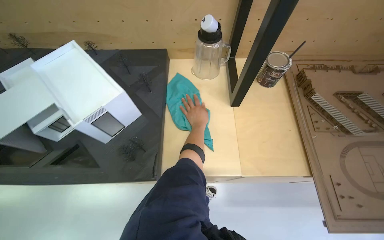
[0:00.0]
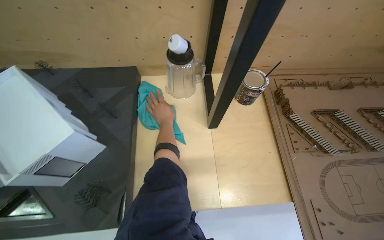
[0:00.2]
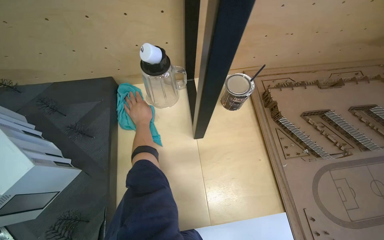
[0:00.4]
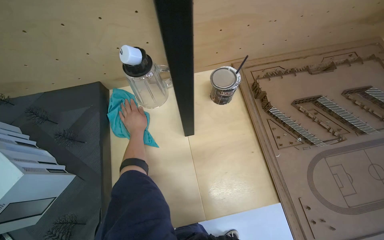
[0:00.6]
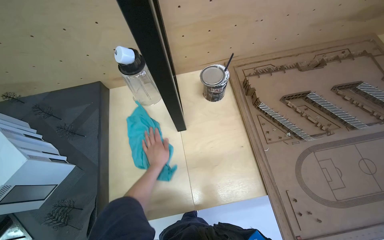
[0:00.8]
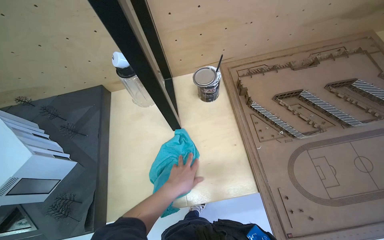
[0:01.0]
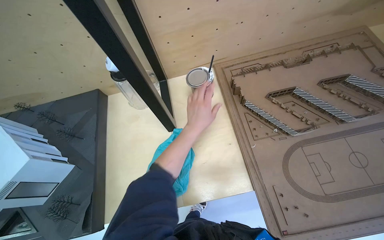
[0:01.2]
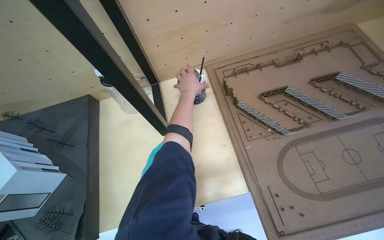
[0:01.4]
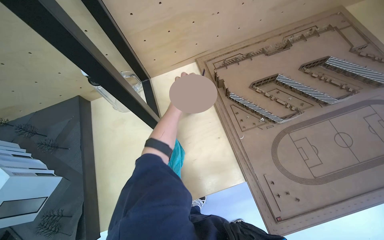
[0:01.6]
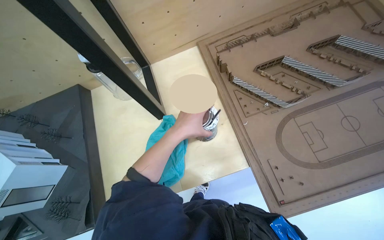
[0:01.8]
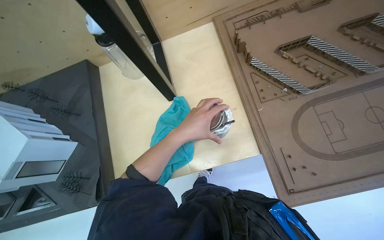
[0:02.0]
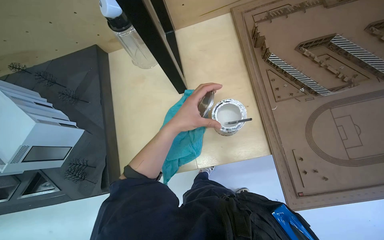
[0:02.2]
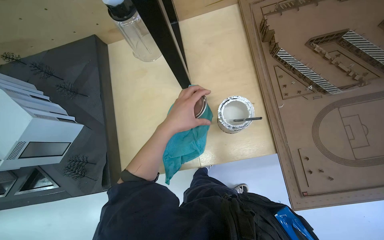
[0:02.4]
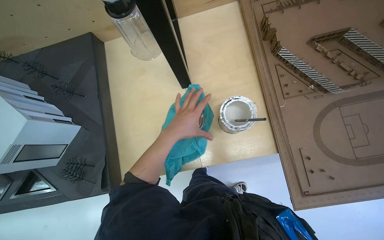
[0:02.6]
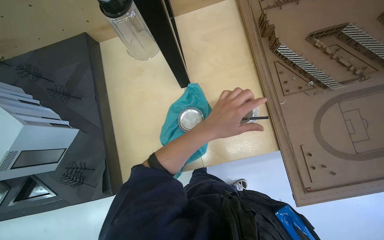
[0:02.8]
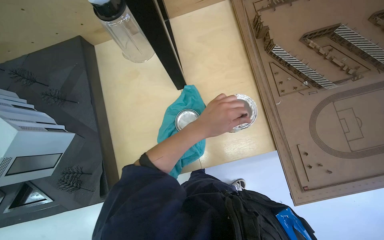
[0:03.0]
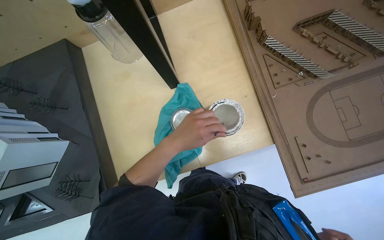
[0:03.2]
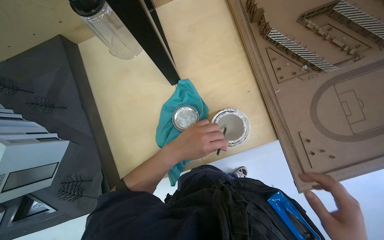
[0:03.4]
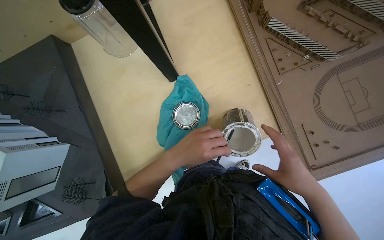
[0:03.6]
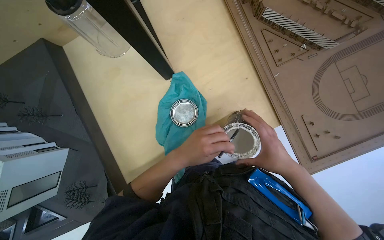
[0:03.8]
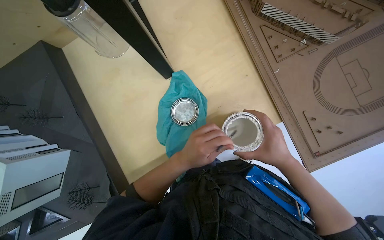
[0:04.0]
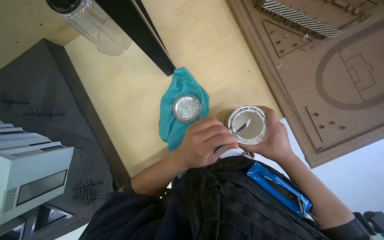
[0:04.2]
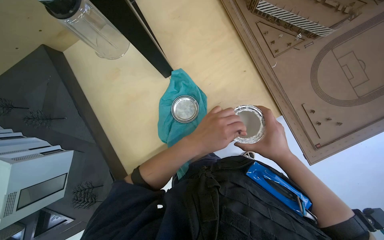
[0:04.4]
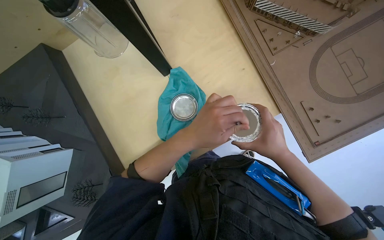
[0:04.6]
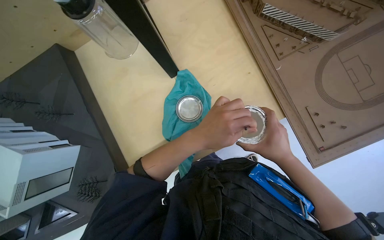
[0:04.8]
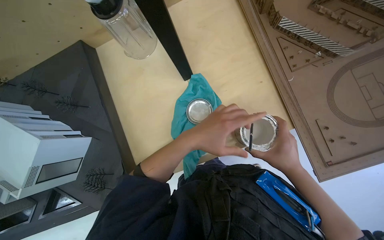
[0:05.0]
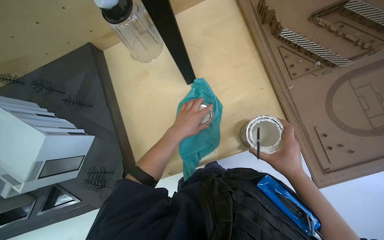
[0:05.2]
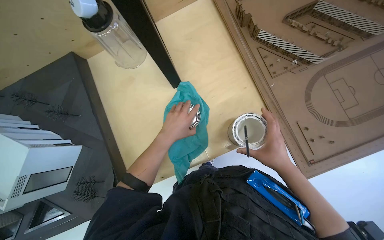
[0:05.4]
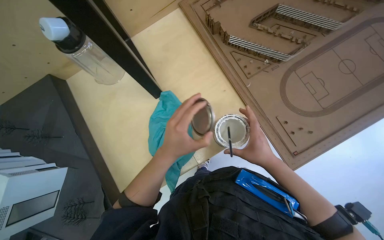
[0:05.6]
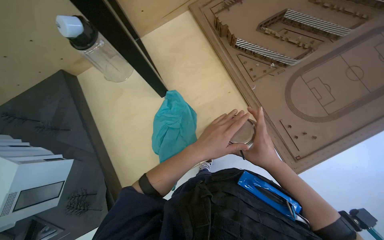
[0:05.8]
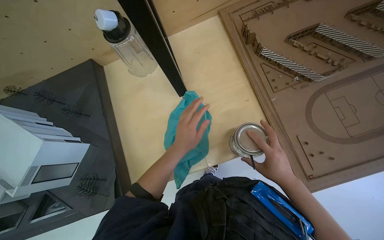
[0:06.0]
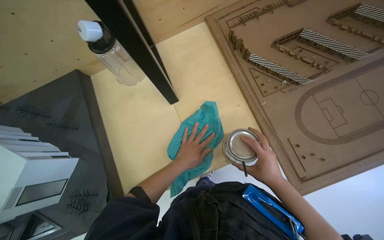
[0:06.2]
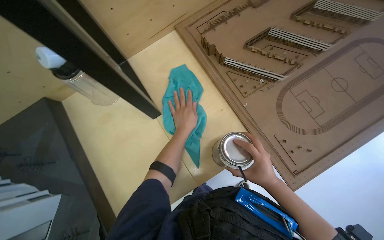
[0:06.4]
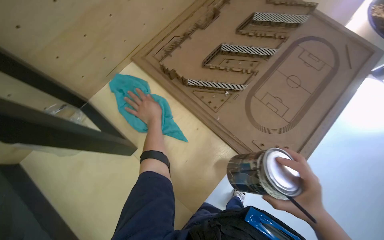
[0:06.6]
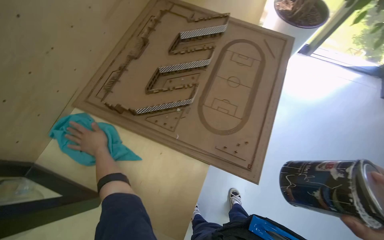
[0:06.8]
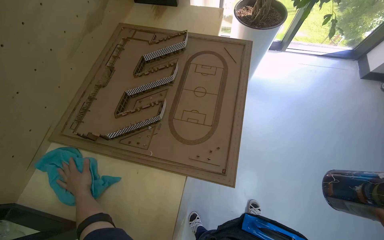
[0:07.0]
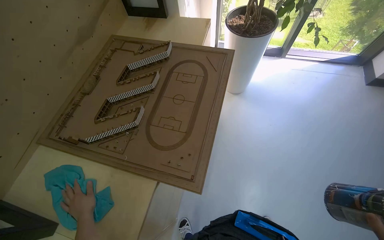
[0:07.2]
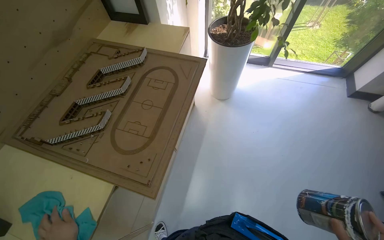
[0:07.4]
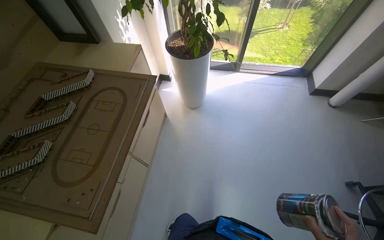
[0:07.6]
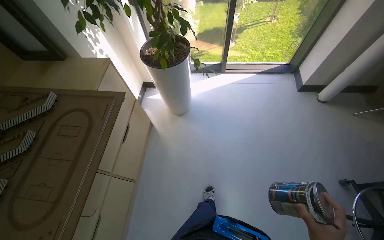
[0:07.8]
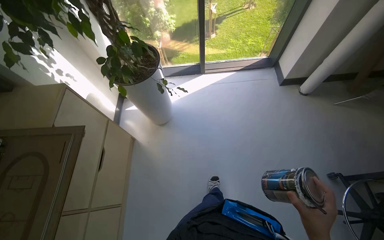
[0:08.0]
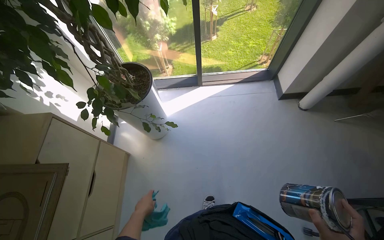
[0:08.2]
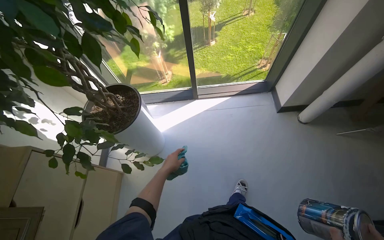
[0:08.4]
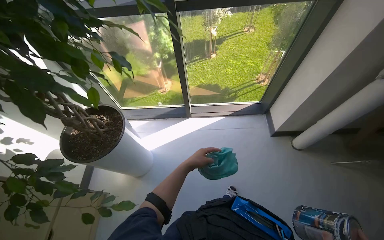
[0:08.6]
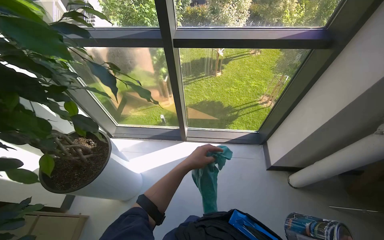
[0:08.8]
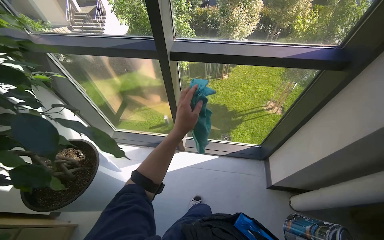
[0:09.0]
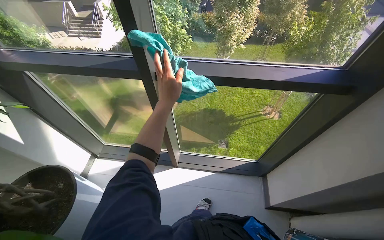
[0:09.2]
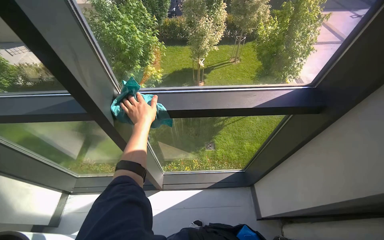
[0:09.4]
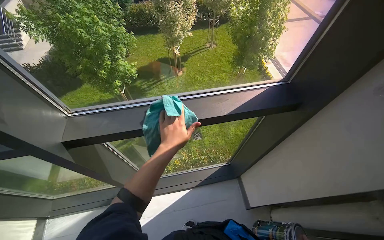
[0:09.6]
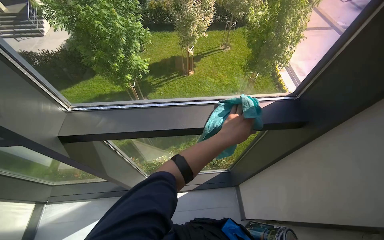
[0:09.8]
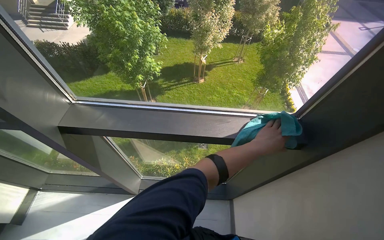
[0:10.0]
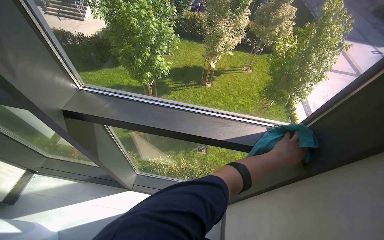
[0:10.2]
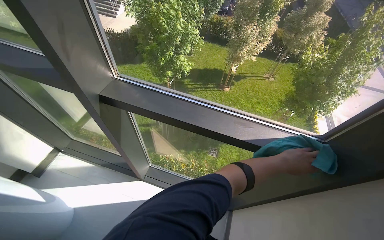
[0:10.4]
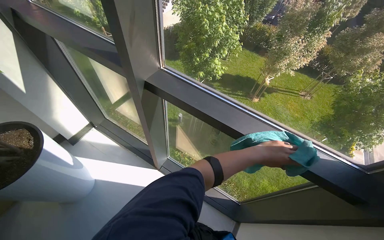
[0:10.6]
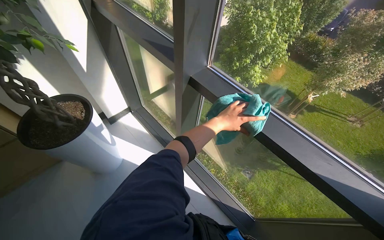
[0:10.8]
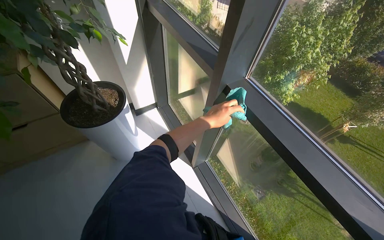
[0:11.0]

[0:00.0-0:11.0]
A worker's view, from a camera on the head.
Job: wiping surfaces.
The whole recording: Wiping wooden display surface. The worker wipes a wooden display surface with a blue cloth.
0.0 to 1.6 s: The left hand heads nearer to the camera, covering approximately 10 cm, and moves about 5 cm down the picture and comes back.
1.6 to 3.2 s: The view tilts some 15 degrees downward. The left hand is displaced down the picture by about 20 cm.
4.8 to 6.2 s: The wearer looks about 10 degrees further upward. The left hand goes nearer and farther, approximately 20 cm each way, reversing 2 times.
6.2 to 7.8 s: The wearer moves approximately 80 cm. The wearer's head swings some 60 degrees to the right. The view tilts roughly 20 degrees upward.
7.8 to 9.4 s: The camera travels some 1.5 m.
9.4 to 11.0 s: The head rotates some 60 degrees to the left.

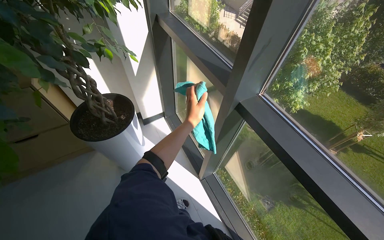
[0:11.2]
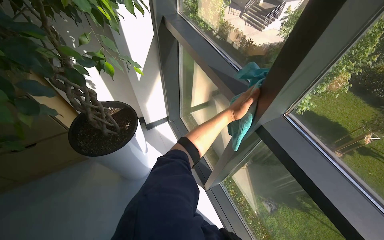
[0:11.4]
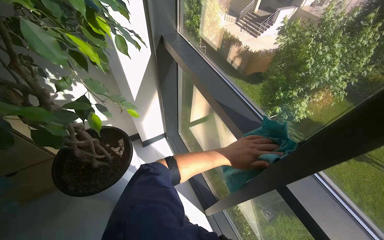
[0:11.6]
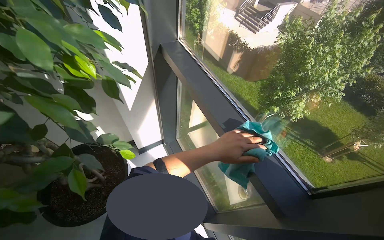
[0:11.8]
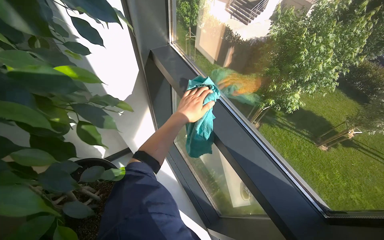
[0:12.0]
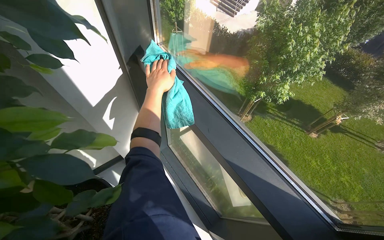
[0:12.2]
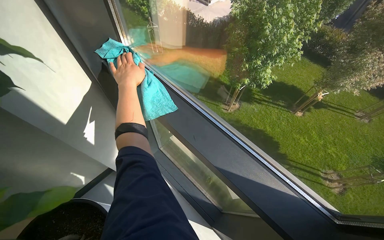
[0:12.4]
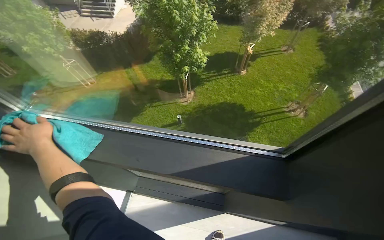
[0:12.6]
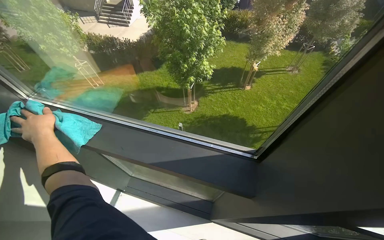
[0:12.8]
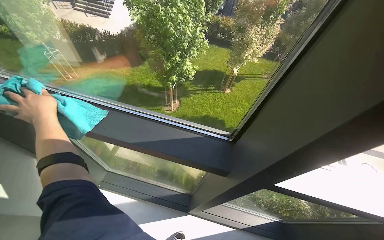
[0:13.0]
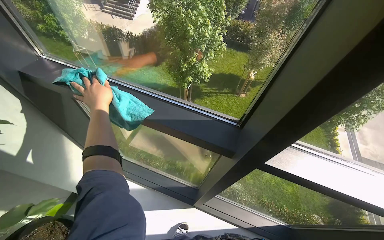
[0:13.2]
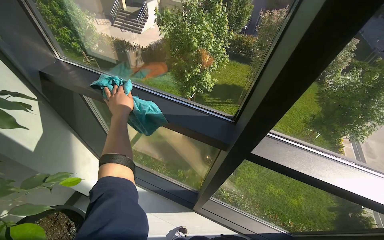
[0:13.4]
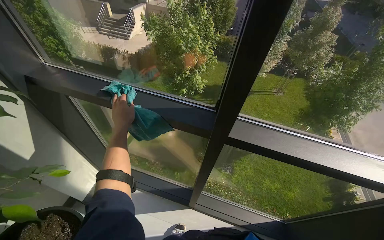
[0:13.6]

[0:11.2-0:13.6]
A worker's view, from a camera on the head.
Job: wiping surfaces.
The whole recording: Wiping wooden display surface. The worker wipes a wooden display surface with a blue cloth.
11.2 to 12.4 s: The head travels some 70 cm.
12.4 to 13.6 s: The wearer looks some 25 degrees further to the right.

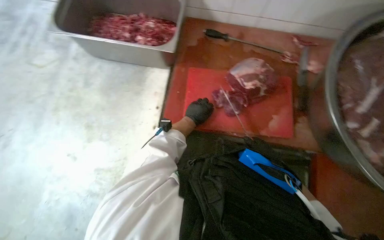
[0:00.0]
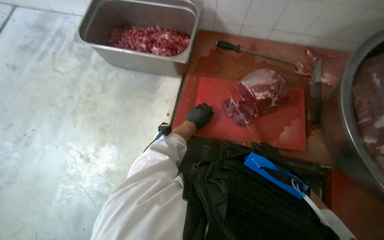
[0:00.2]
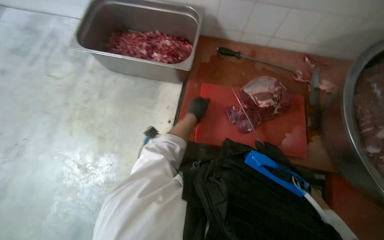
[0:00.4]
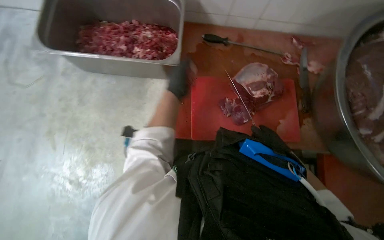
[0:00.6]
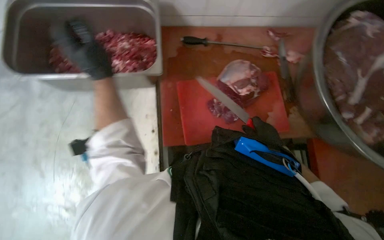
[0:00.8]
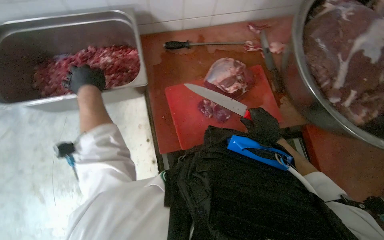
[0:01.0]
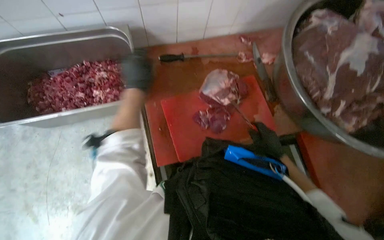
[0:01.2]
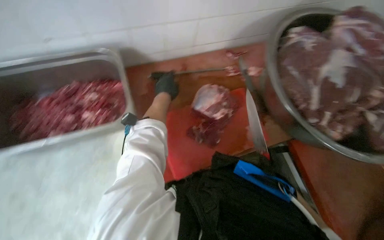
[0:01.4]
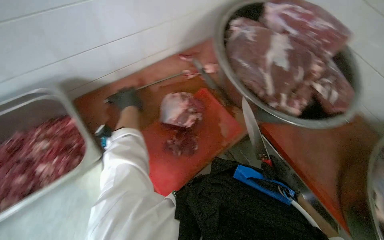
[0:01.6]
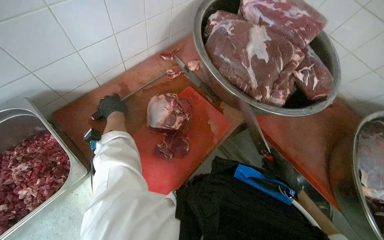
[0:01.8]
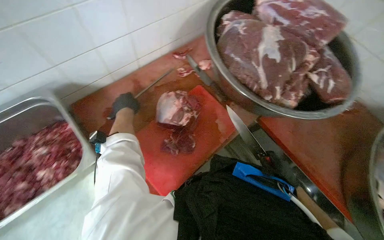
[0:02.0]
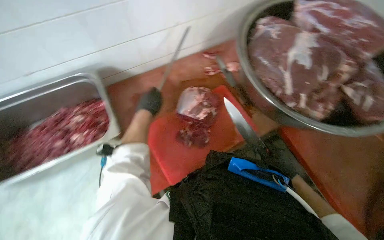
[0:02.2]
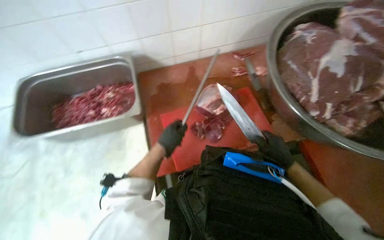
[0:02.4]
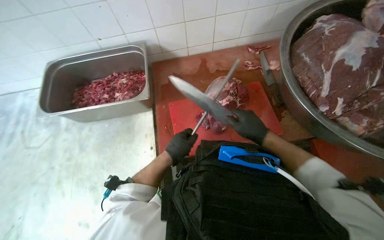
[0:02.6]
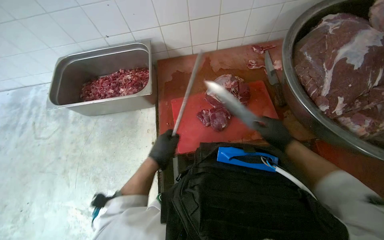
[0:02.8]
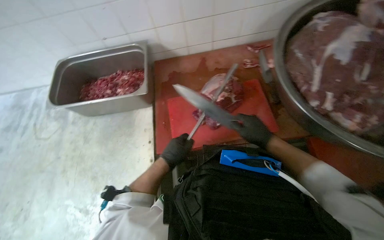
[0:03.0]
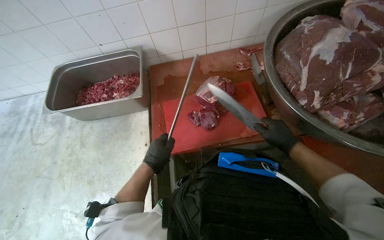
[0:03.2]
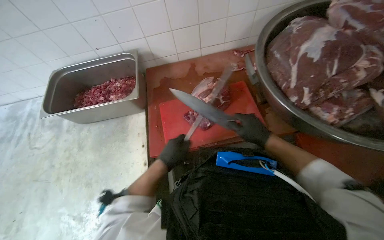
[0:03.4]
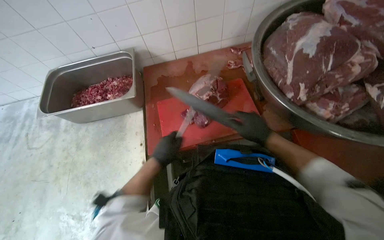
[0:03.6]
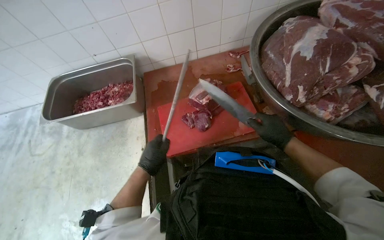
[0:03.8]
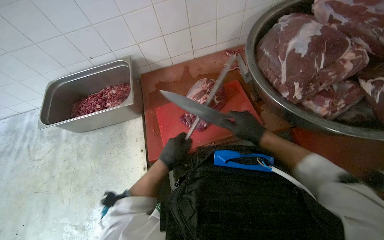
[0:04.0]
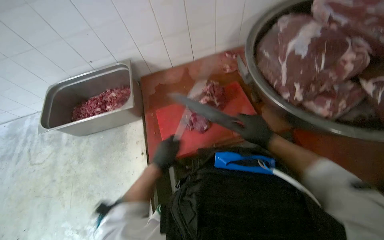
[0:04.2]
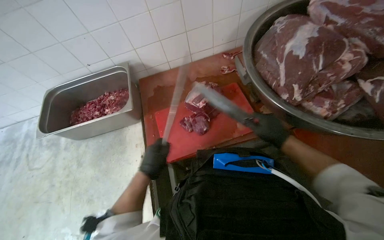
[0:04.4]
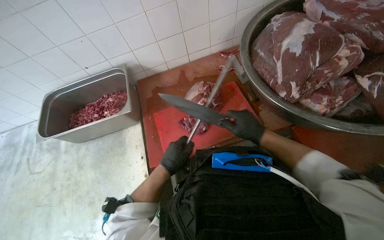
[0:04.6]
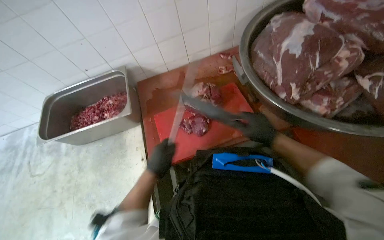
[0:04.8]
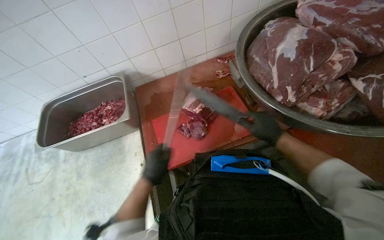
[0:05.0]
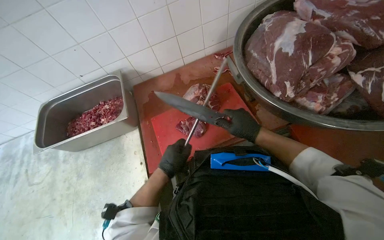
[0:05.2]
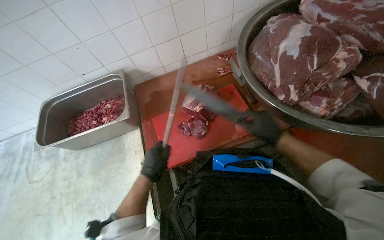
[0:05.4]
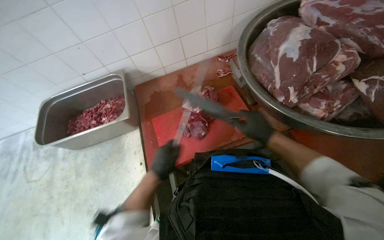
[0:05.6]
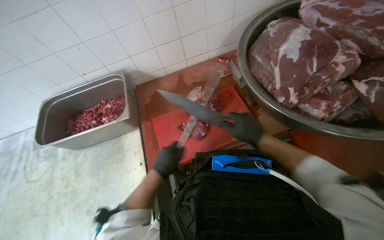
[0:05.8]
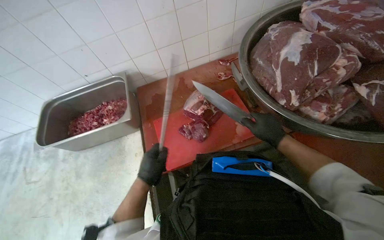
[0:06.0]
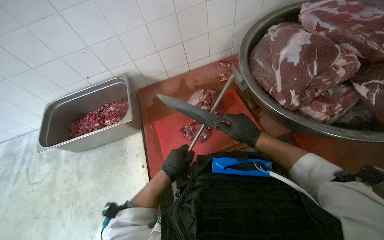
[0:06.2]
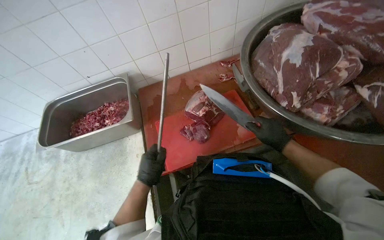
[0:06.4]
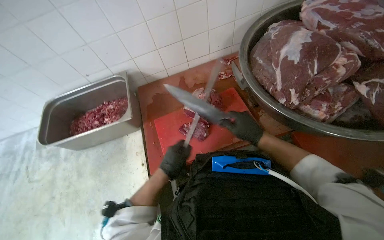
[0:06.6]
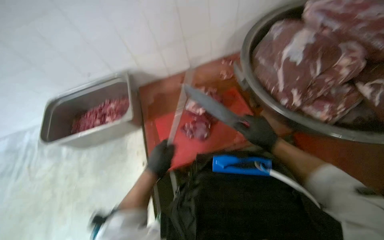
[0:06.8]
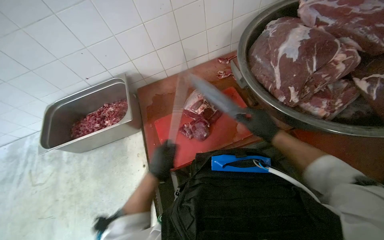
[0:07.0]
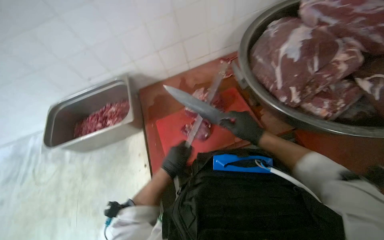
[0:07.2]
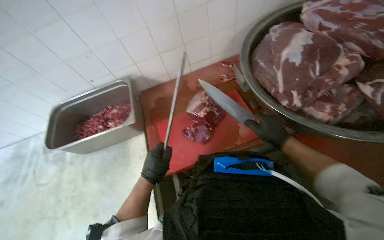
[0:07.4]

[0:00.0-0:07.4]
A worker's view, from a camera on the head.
Job: preparing food.
The whole recording: Sharpening knife. The worker sharpens a knife using a sharpening steel.
0.0 to 1.4 s: The wearer's head swings roughly 30 degrees to the right.
1.4 to 3.0 s: The camera sweeps to the left, by approximately 20 degrees. The left hand moves down the picture, about 30 cm.
3.0 to 7.4 s: The hands work in one place, with small movements.
